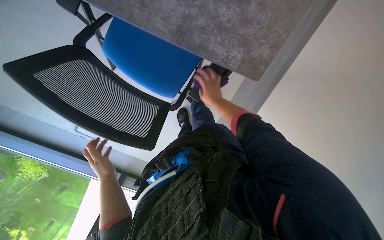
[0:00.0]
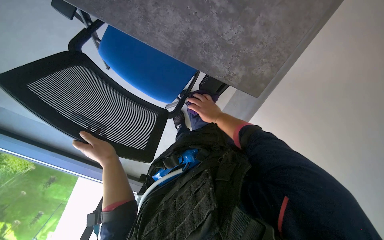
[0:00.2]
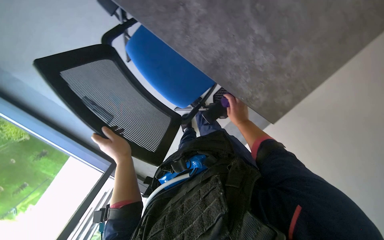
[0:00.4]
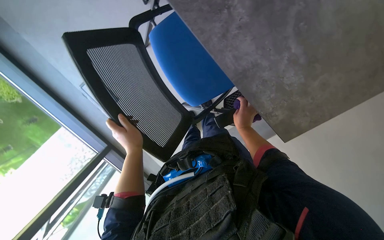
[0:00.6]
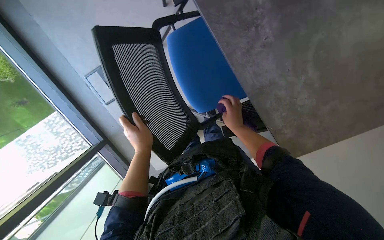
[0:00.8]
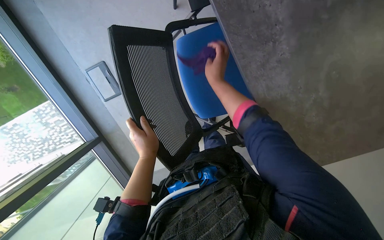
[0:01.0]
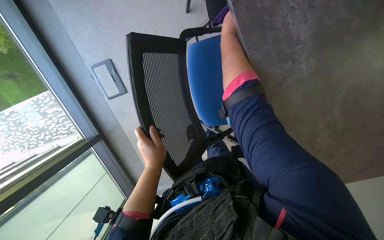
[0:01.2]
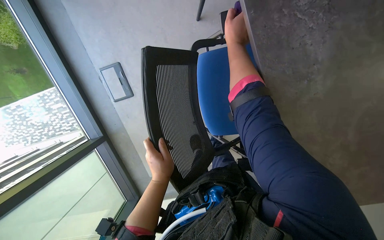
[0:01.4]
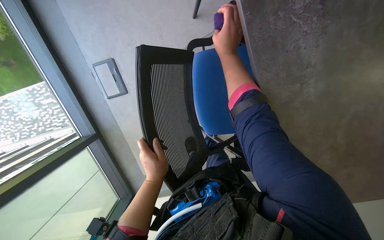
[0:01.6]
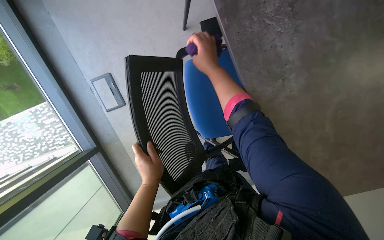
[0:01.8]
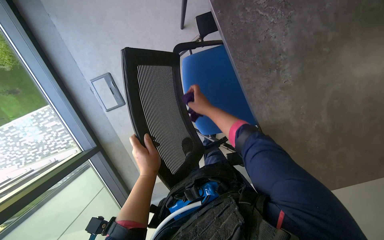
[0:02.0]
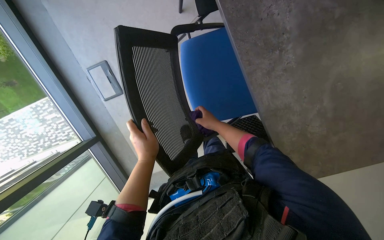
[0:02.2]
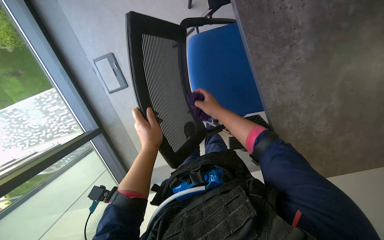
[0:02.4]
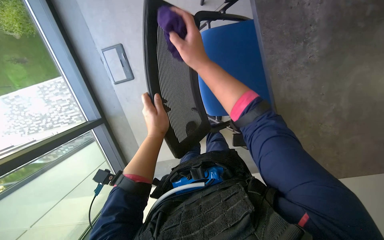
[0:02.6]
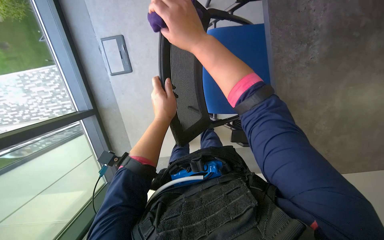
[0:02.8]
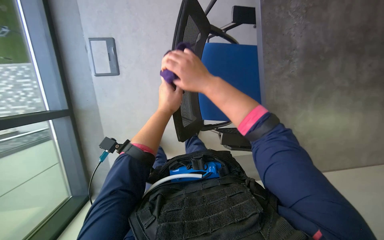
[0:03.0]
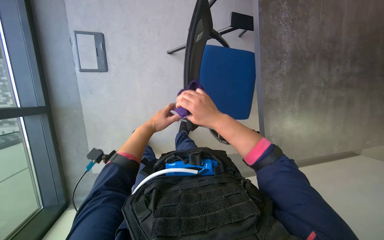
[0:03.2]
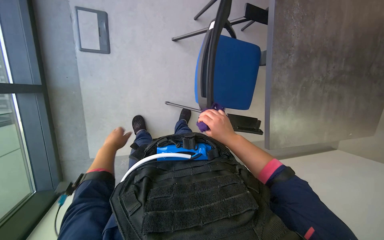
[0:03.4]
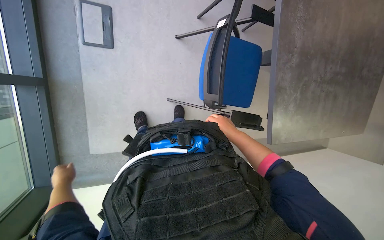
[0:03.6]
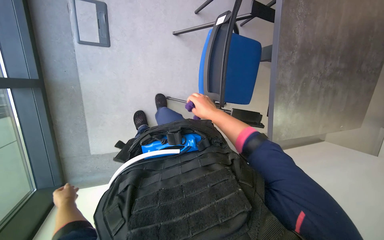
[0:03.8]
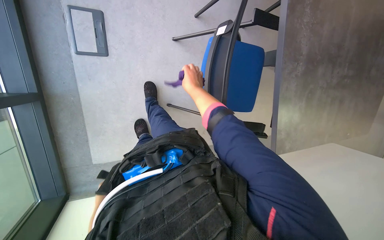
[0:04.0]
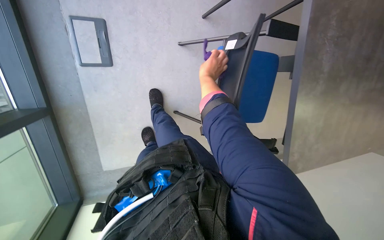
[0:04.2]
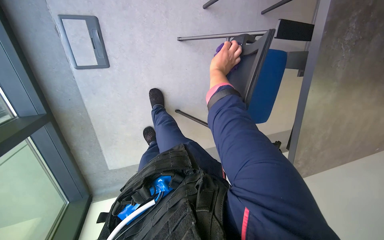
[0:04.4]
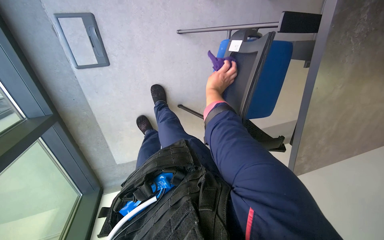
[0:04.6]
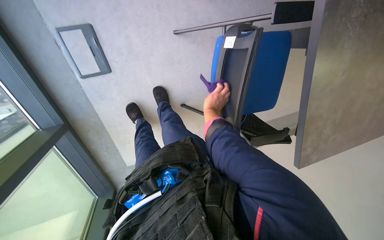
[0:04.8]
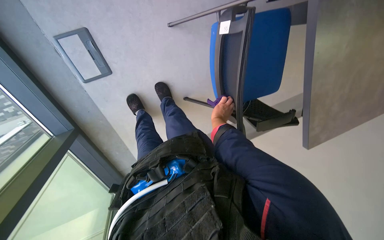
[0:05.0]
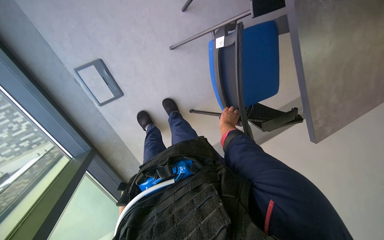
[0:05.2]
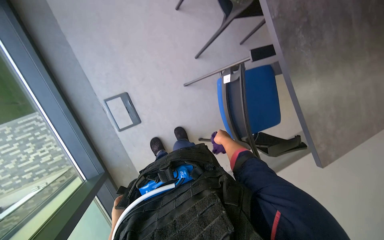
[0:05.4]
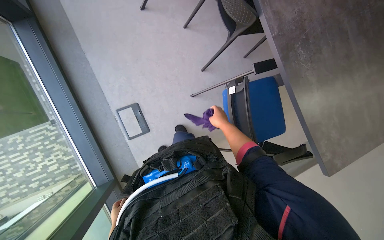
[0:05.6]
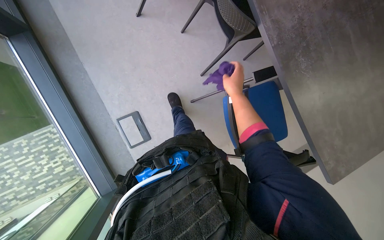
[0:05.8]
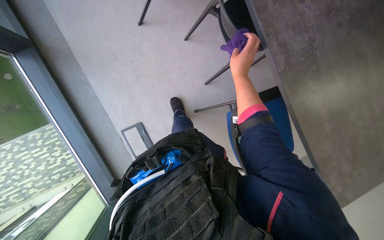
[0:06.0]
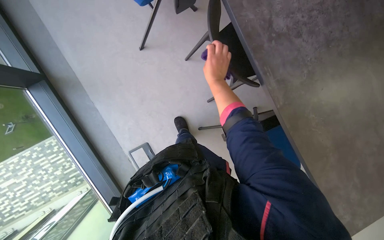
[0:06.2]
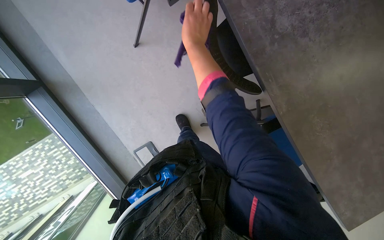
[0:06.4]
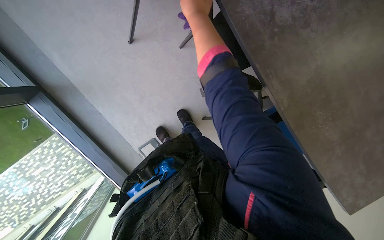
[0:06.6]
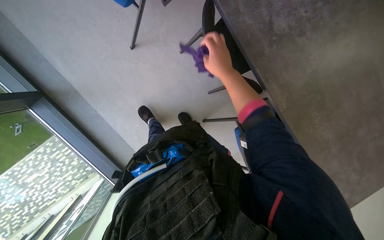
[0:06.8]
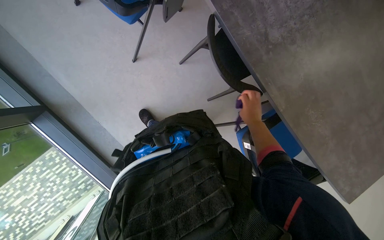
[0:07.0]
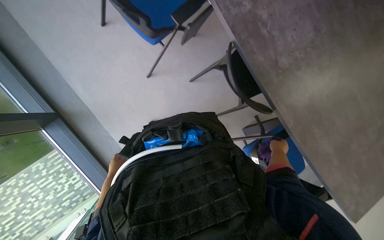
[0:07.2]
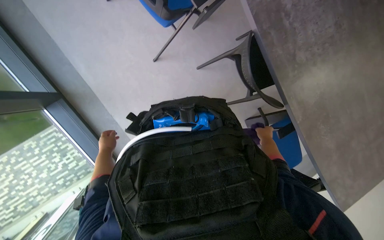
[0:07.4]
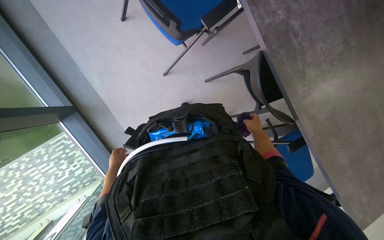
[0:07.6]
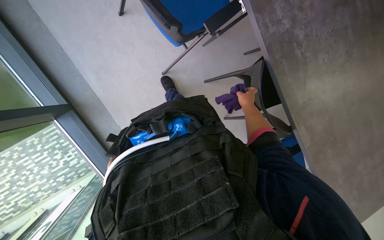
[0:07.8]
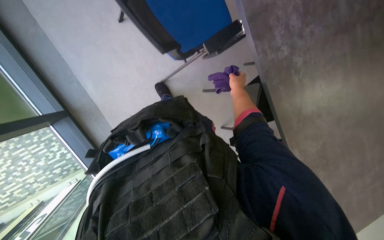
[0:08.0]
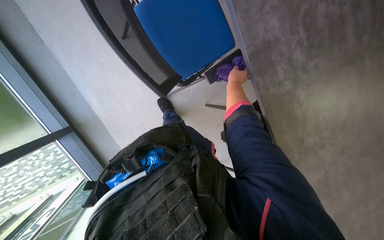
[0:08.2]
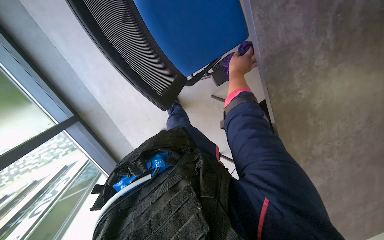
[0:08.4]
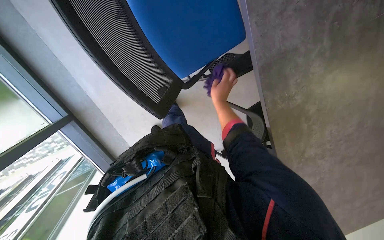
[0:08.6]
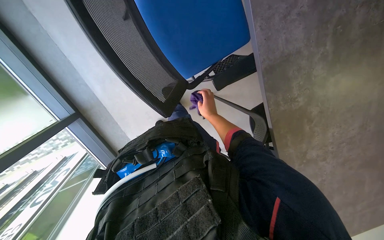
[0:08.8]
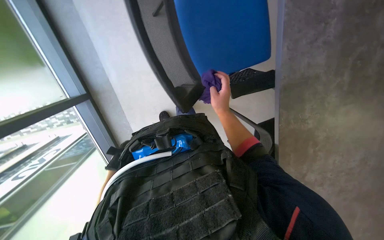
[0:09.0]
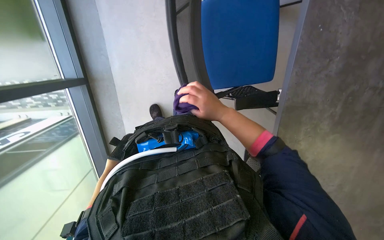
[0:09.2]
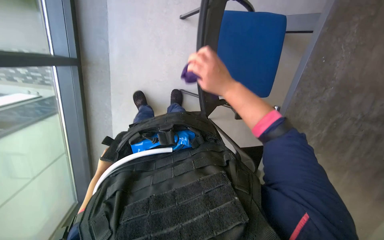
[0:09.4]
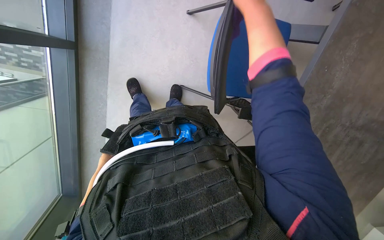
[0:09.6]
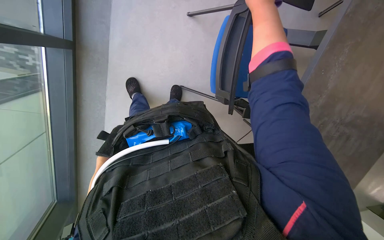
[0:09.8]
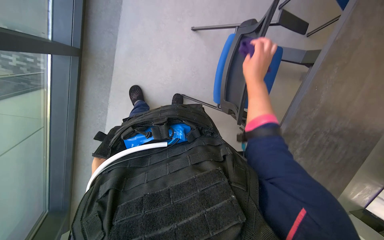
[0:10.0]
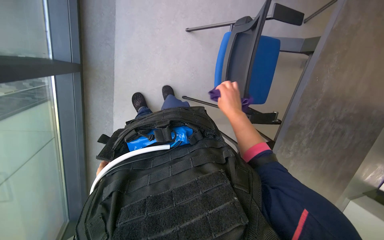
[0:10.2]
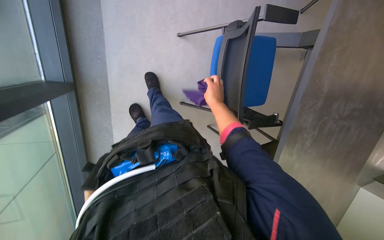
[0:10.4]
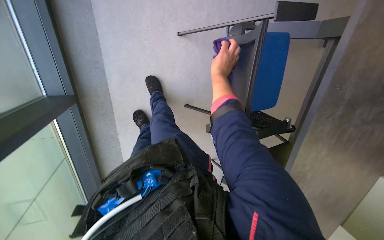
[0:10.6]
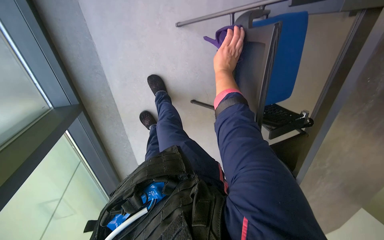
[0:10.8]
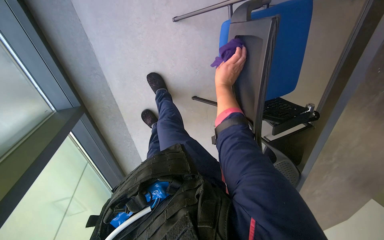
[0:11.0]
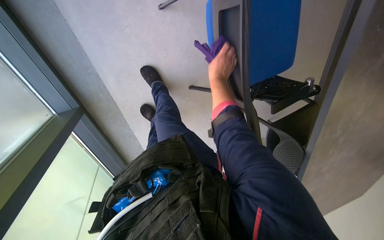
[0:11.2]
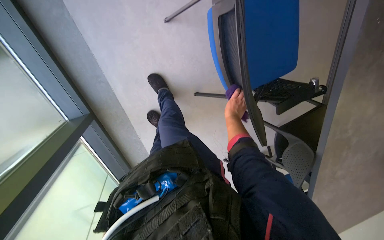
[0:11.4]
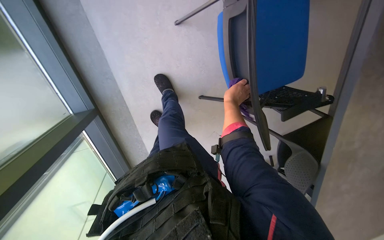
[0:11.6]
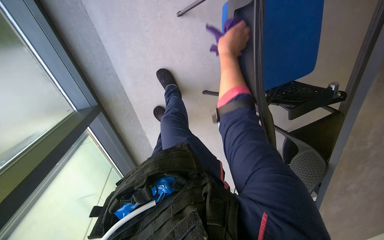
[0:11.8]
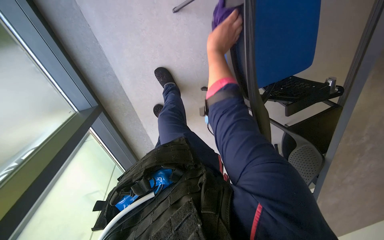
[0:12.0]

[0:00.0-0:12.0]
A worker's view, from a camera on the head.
Job: wiping surfaces.
The whole recording: Wiping window frame. The worker wipes the window frame with a purple cloth.
0:00.0 to 0:01.6: Everything in view rotates approximately 30 degrees clockwise. The right hand goes some 40 cm up the picture and nearer to the camera.
0:01.6 to 0:03.0: The right hand goes approximately 30 cm down the picture, and reaches some 10 cm farther from the camera, then returns.
0:03.0 to 0:04.4: The right hand shifts roughly 50 cm farther from the camera and up the picture.
0:04.4 to 0:06.0: The camera sweeps to the left, by roughly 20 degrees. The view tips upward by approximately 20 degrees.
0:06.0 to 0:07.6: The camera travels roughly 50 cm.
0:07.6 to 0:09.0: The camera travels about 50 cm. The view tilts some 15 degrees downward.
0:09.0 to 0:10.4: The right hand goes up the picture and returns, some 25 cm each way.
0:10.4 to 0:12.0: The camera sweeps to the left, by approximately 20 degrees. The right hand goes up and down the picture, some 25 cm each way, reversing 2 times.

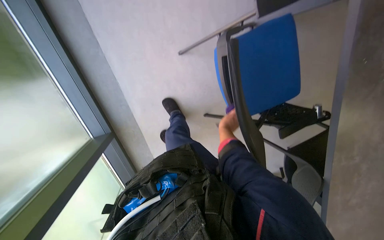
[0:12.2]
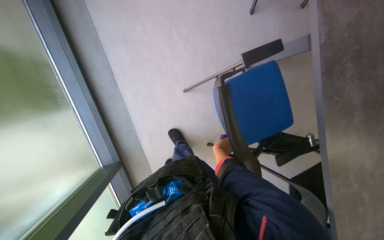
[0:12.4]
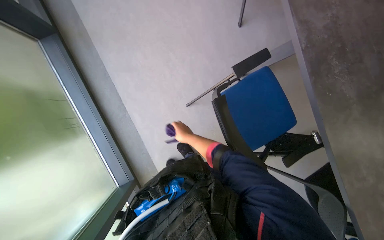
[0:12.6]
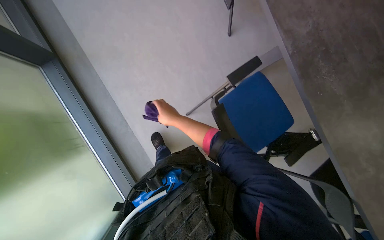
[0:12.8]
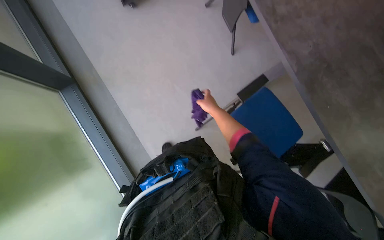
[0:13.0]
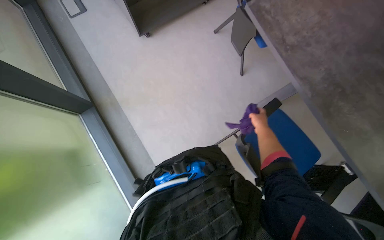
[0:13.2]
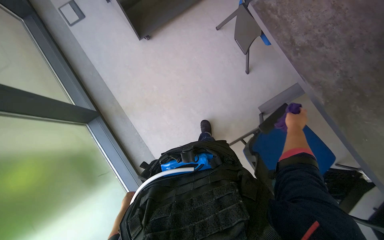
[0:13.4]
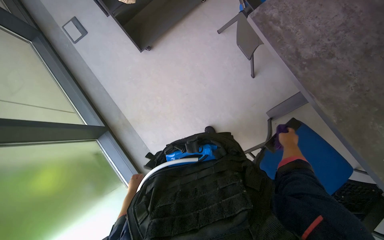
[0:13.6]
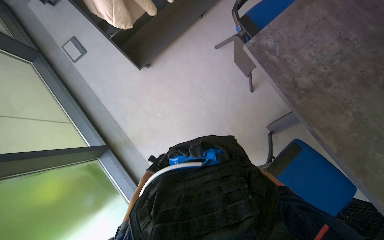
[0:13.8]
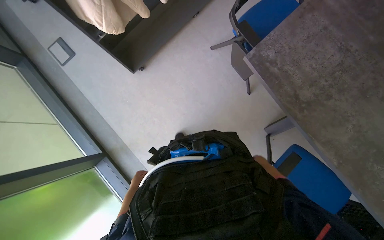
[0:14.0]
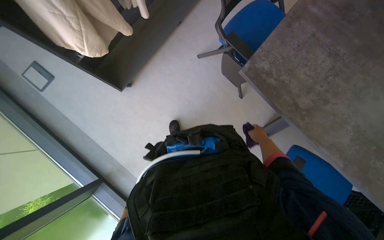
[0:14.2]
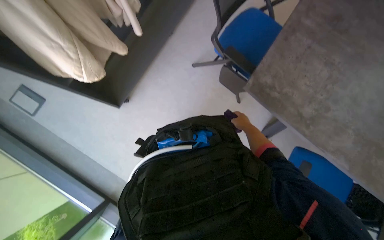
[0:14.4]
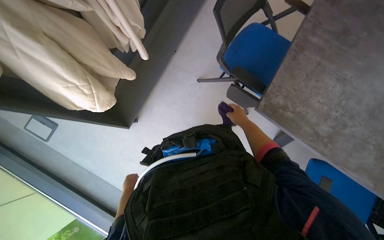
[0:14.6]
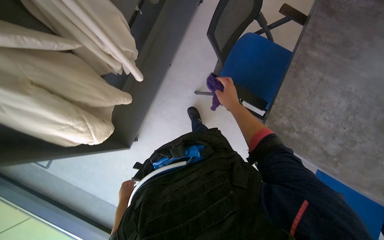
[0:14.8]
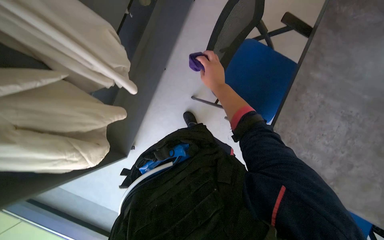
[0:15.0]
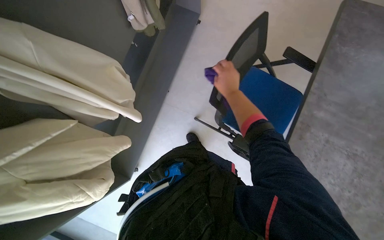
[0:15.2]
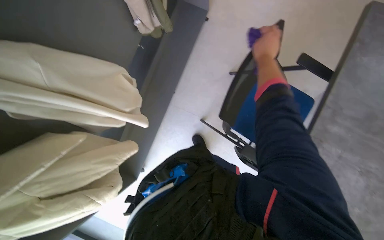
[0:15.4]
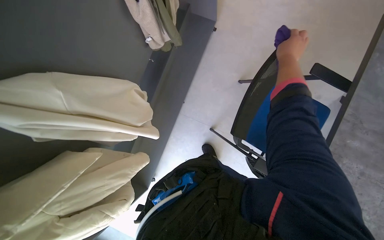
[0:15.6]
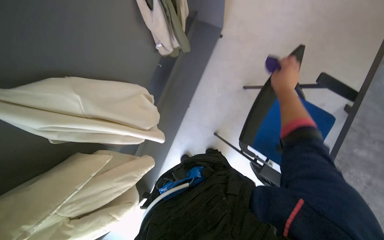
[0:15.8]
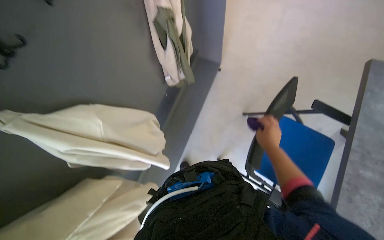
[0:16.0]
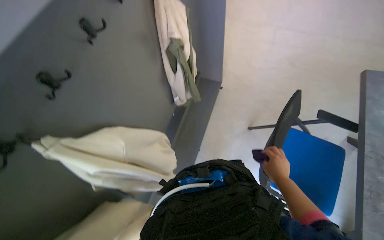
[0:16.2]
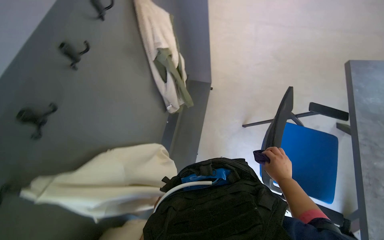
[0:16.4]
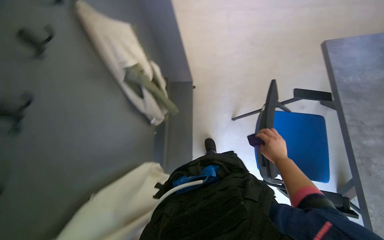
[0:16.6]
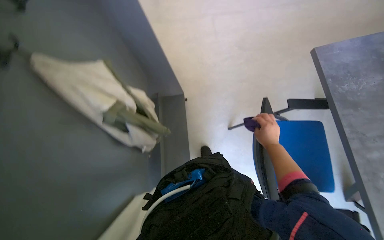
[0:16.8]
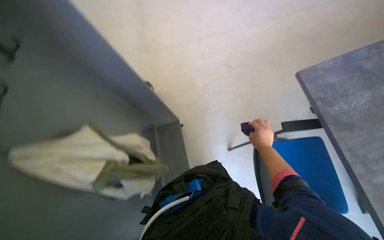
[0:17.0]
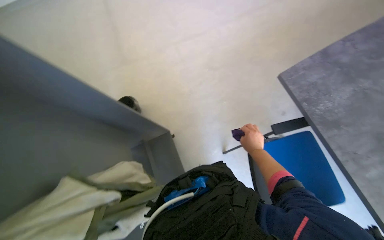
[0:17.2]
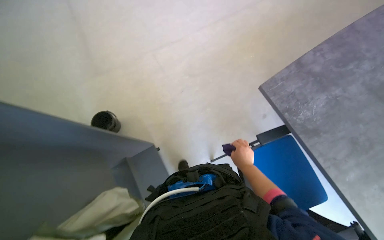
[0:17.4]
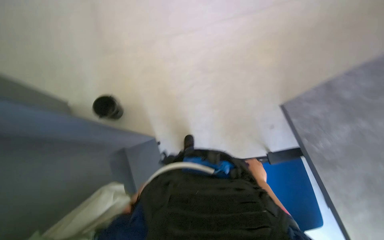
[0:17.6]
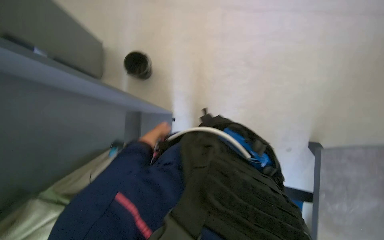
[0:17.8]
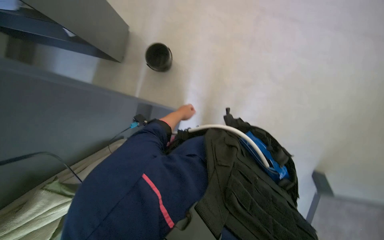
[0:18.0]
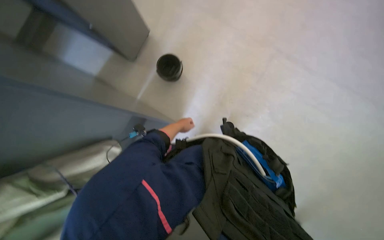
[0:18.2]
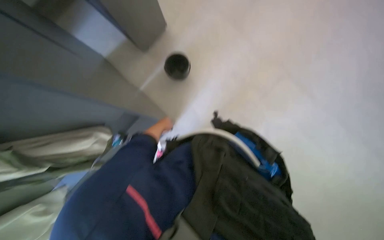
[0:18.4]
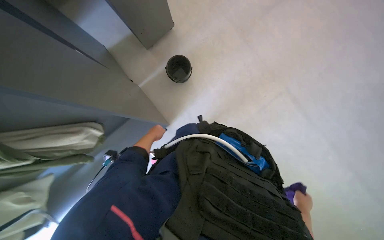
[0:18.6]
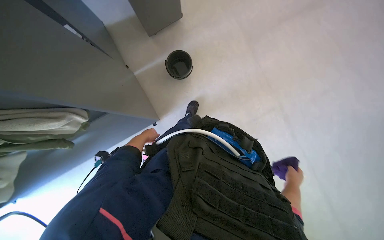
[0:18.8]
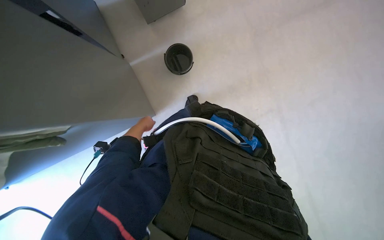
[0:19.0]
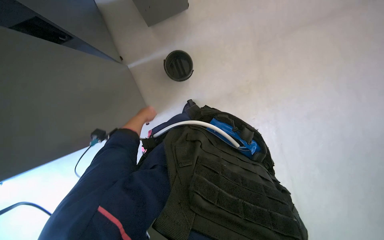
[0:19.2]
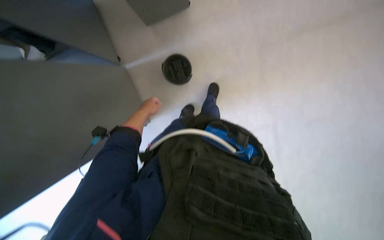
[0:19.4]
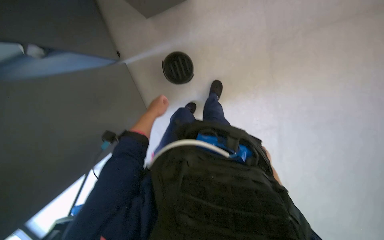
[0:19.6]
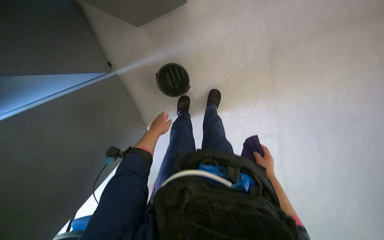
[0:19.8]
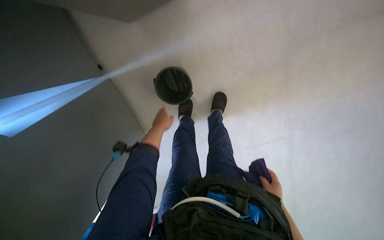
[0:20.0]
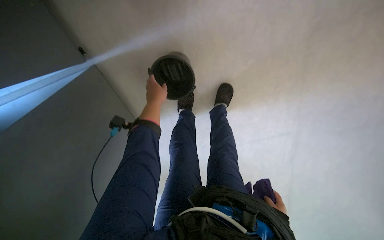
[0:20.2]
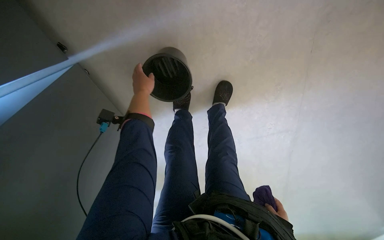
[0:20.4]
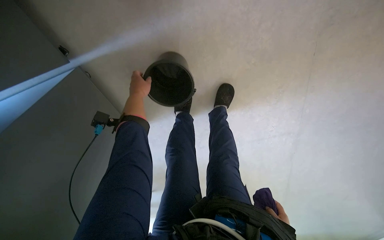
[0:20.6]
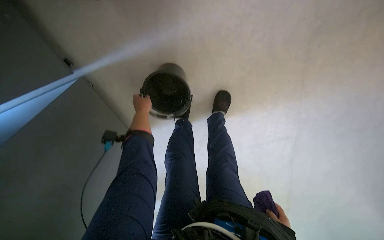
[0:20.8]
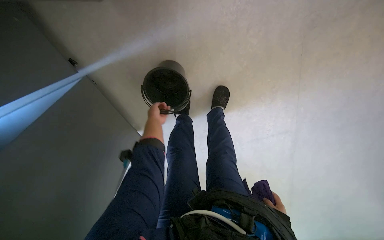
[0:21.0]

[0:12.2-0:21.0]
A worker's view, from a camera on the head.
Job: wiping surfaces.
The whole recording: Wiping window frame. The worker wipes the window frame with a purple cloth.
0:12.2 to 0:13.6: The camera is carried roughly 40 cm. The view pans to the left by approximately 15 degrees. The wearer looks roughly 30 degrees further upward.
0:13.6 to 0:15.2: The wearer moves approximately 1 m. Everything in view rotates some 30 degrees counterclockwise.
0:15.2 to 0:16.6: The wearer looks roughly 15 degrees further upward.
0:16.6 to 0:18.0: The head travels roughly 80 cm.
0:18.0 to 0:19.6: The head travels roughly 50 cm. Everything in view rotates about 55 degrees clockwise.
0:19.6 to 0:21.0: The head travels roughly 40 cm. The wearer looks about 15 degrees further downward.
